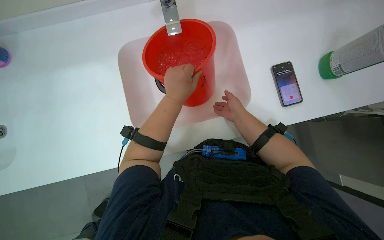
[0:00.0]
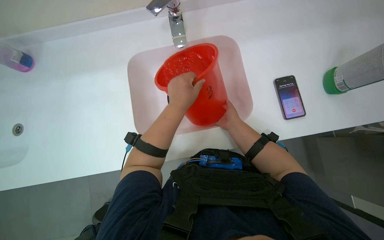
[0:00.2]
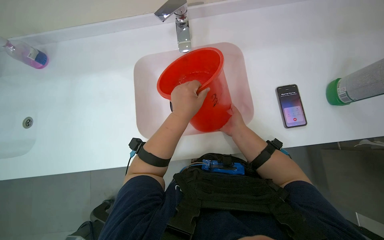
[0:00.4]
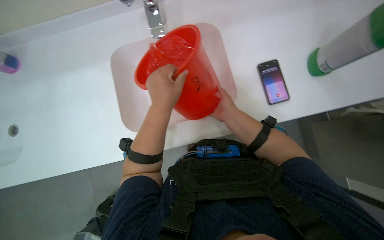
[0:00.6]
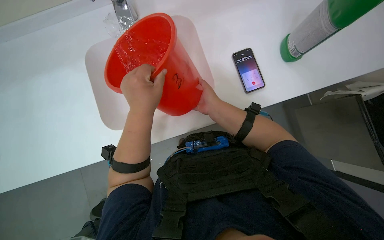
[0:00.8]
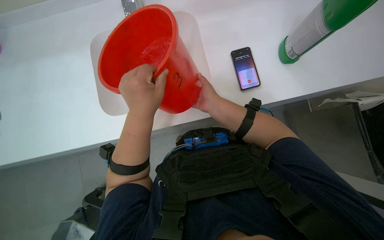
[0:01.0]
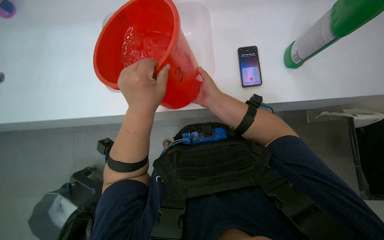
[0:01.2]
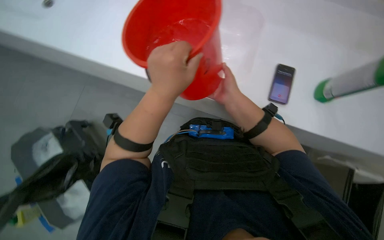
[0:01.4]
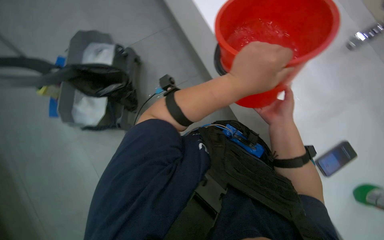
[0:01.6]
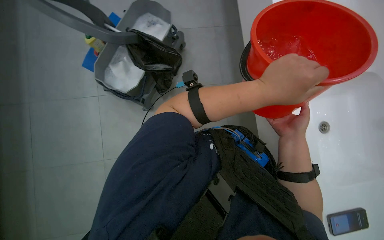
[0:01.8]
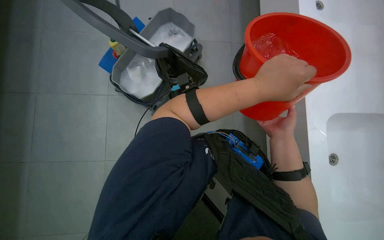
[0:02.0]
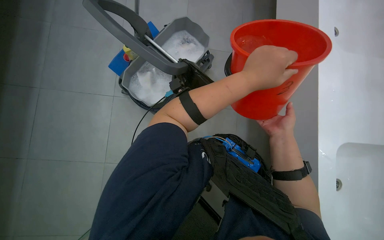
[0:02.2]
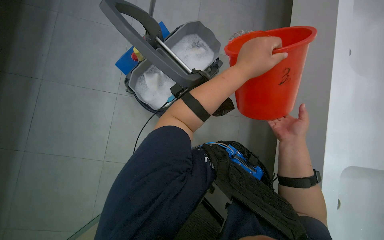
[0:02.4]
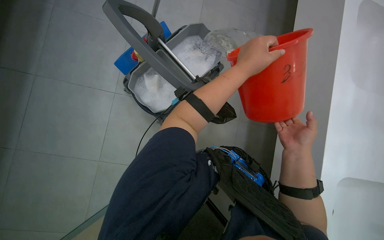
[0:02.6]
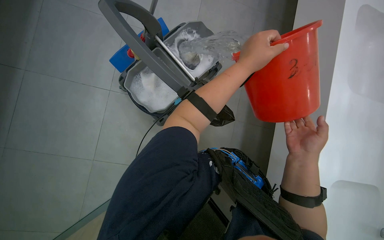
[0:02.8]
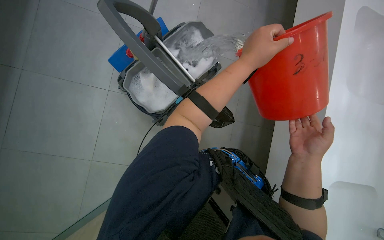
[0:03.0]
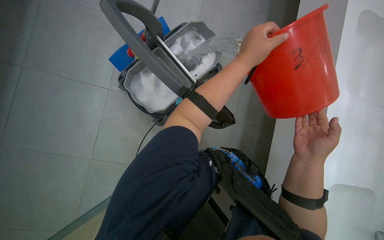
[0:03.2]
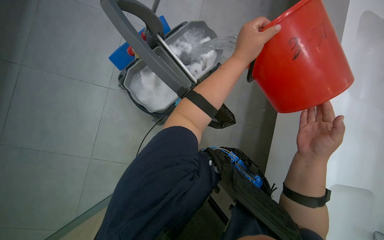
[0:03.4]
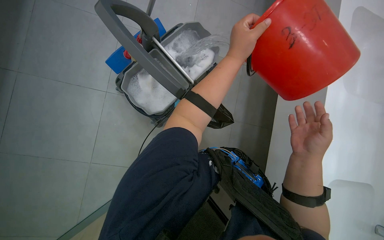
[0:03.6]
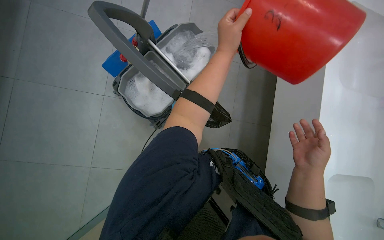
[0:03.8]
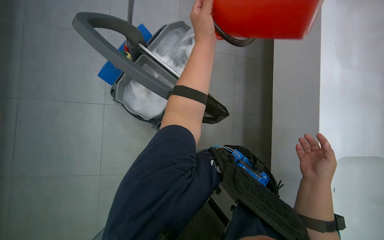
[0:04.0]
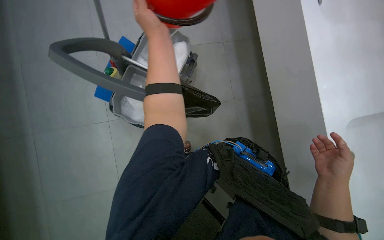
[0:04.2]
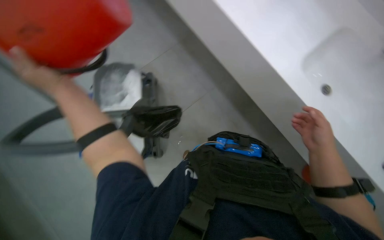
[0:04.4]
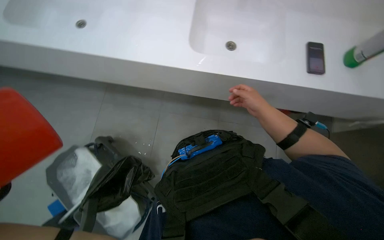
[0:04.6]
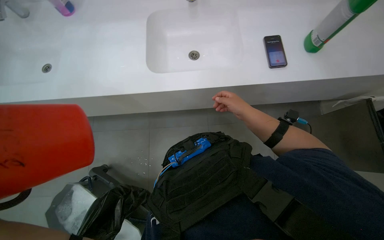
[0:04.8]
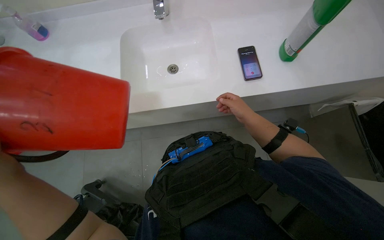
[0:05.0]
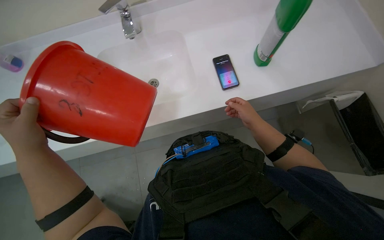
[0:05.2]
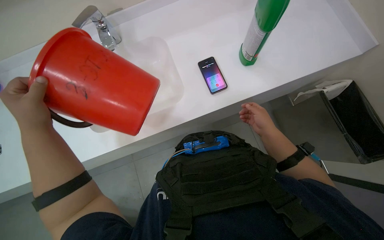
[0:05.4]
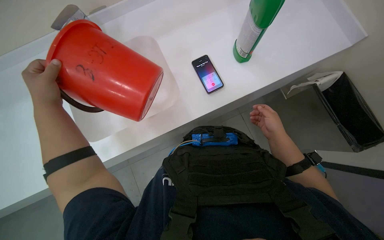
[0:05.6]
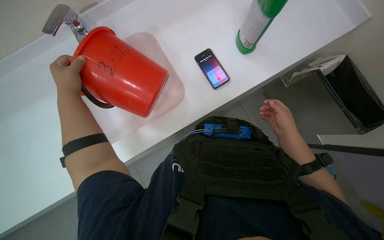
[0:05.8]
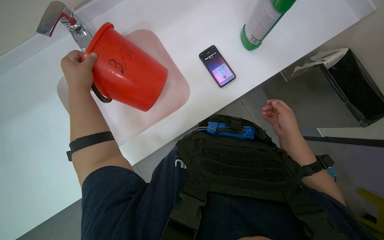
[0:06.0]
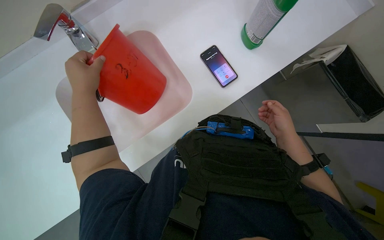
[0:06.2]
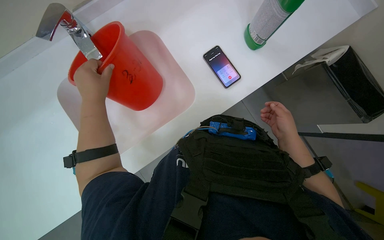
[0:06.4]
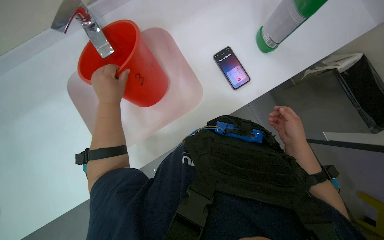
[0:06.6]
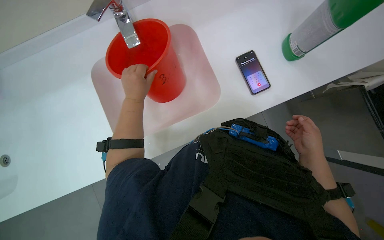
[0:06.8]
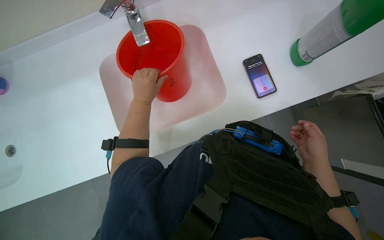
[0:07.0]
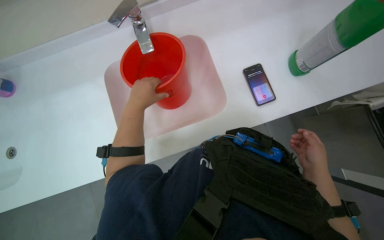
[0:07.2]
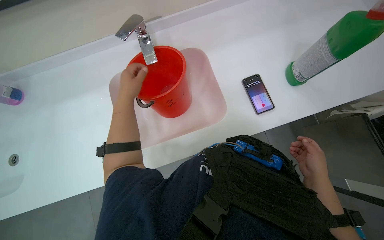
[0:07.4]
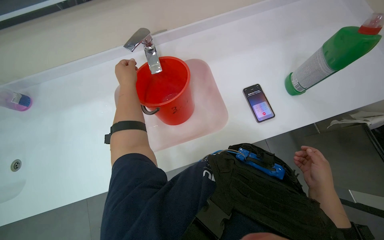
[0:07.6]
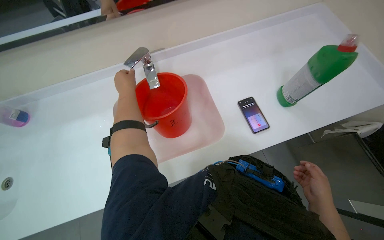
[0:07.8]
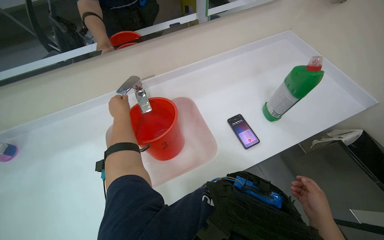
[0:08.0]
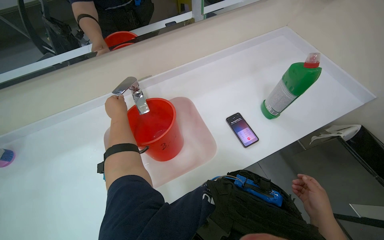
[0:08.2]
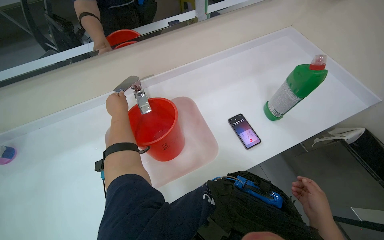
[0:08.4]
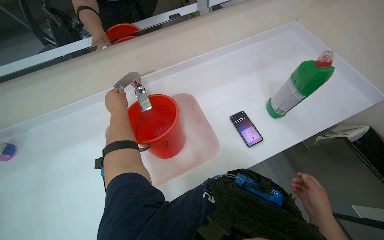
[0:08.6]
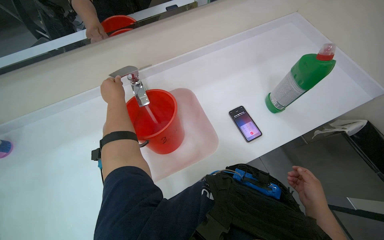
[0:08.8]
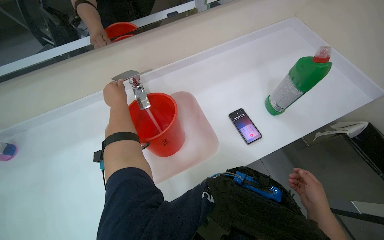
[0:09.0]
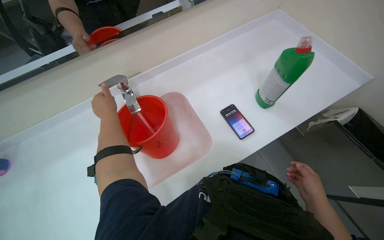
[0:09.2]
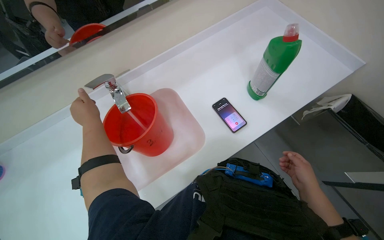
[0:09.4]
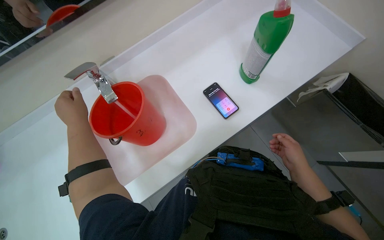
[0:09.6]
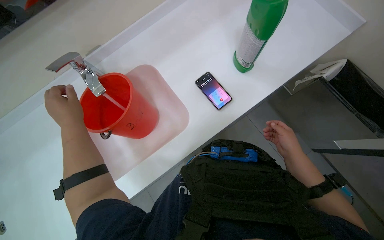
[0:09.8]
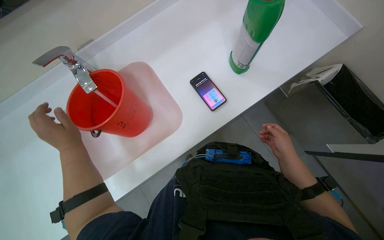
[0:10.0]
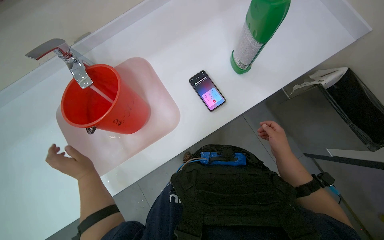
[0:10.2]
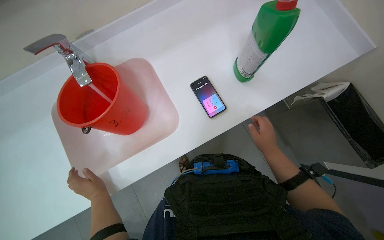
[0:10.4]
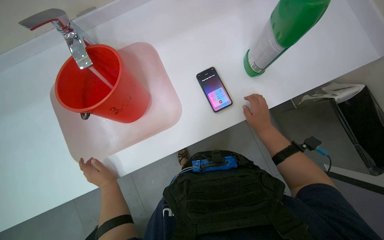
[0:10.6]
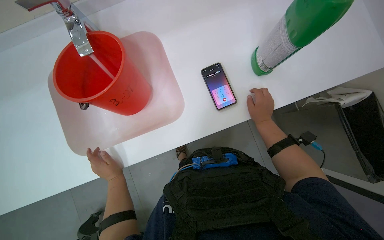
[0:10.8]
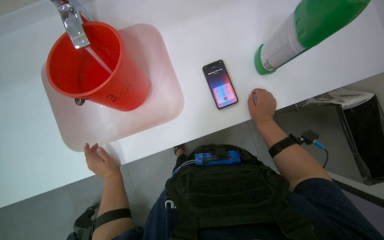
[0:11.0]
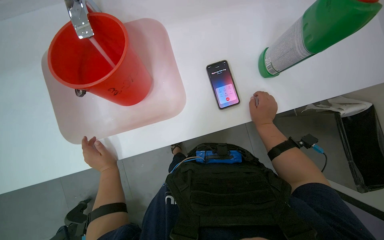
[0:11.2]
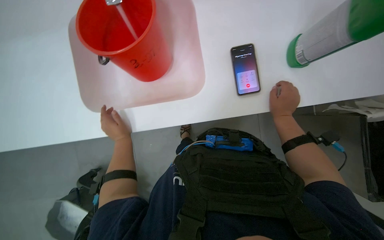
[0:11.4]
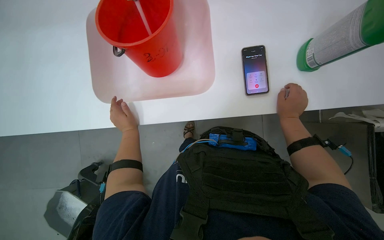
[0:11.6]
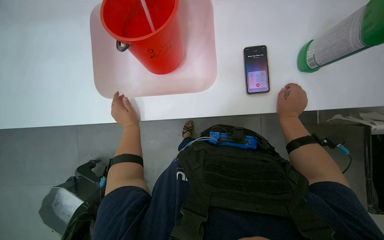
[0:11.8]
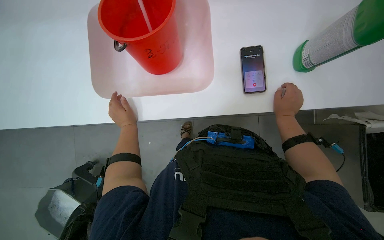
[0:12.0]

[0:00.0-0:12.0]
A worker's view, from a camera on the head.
Job: preparing cleaning supplies.
The whole recording: Preparing cleaning solution. The worker fills a bucket with water and cleaning solution, then pours it into a cleaning cart and prepares a mop.
0:00.0 to 0:01.6: Everything in view rotates approximately 30 degrees clockwise.
0:01.6 to 0:03.0: The head travels some 40 cm. The scene turns about 25 degrees clockwise in the picture.
0:03.0 to 0:04.4: The scene rotates counterclockwise by about 30 degrees.
0:04.4 to 0:06.0: The scene turns roughly 45 degrees counterclockwise in the picture.
0:09.0 to 0:10.4: The view tilts about 15 degrees downward. The right hand moves up the picture, some 10 cm. Meanwhile the left hand shifts about 30 cm down the picture.
0:10.4 to 0:12.0: Everything in view rotates approximately 25 degrees clockwise. The right hand goes some 10 cm up the picture. Meanwhile the left hand heads farther from the camera, covering about 10 cm.

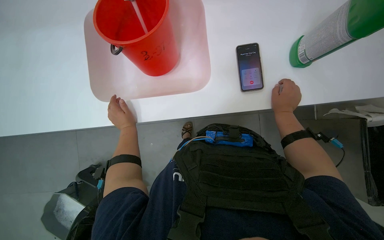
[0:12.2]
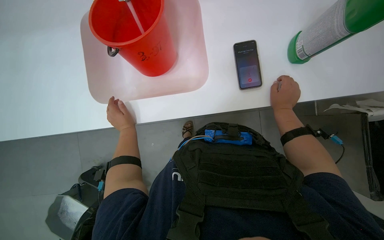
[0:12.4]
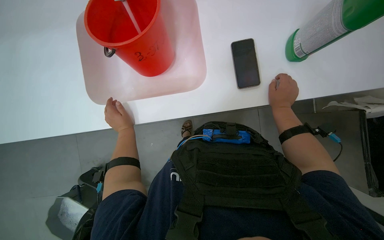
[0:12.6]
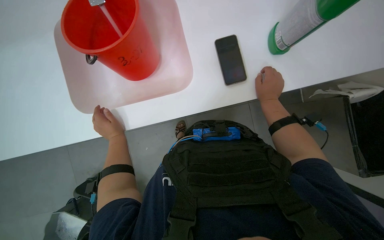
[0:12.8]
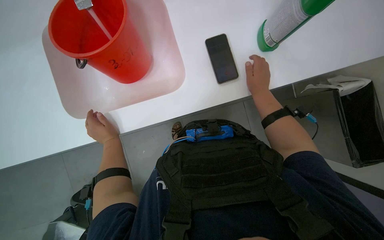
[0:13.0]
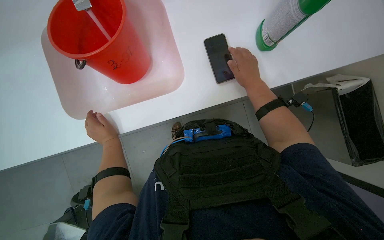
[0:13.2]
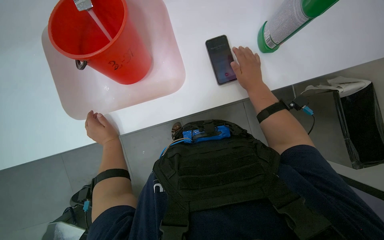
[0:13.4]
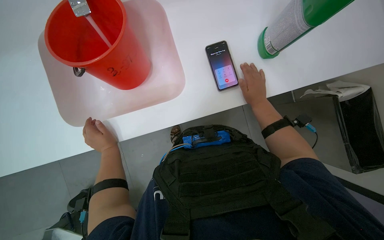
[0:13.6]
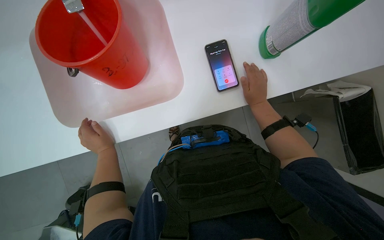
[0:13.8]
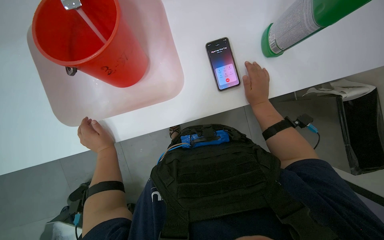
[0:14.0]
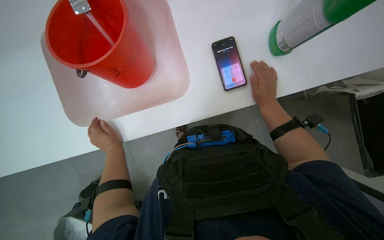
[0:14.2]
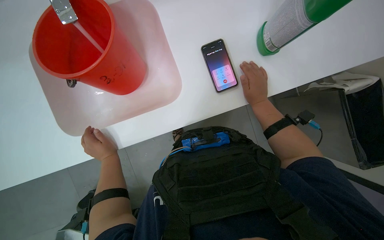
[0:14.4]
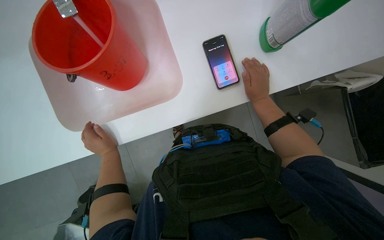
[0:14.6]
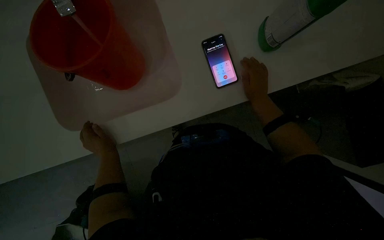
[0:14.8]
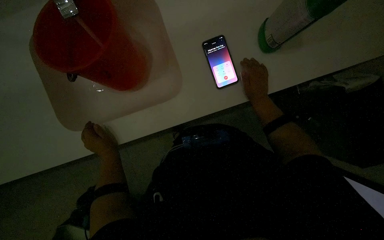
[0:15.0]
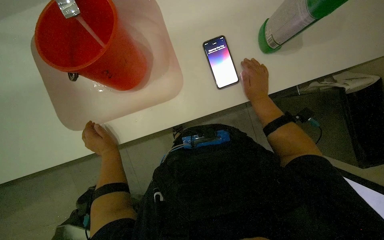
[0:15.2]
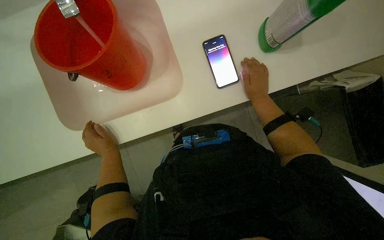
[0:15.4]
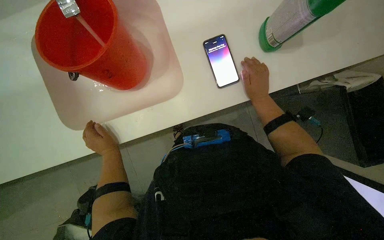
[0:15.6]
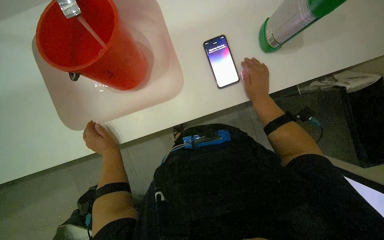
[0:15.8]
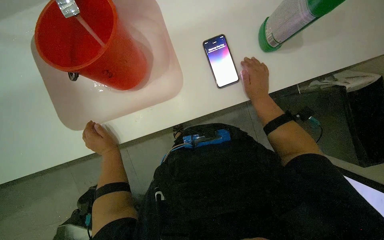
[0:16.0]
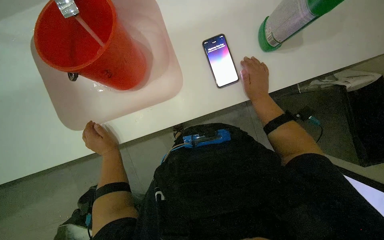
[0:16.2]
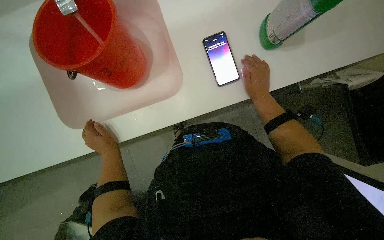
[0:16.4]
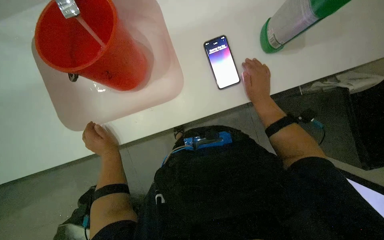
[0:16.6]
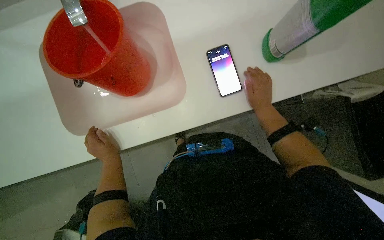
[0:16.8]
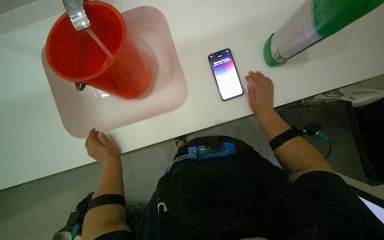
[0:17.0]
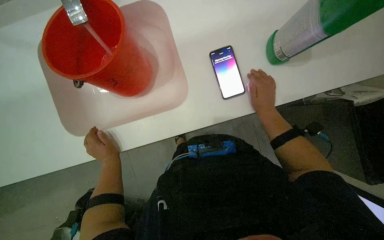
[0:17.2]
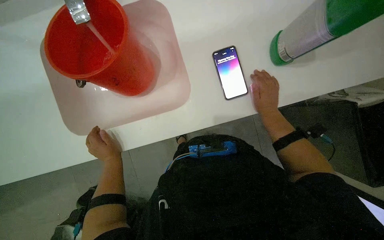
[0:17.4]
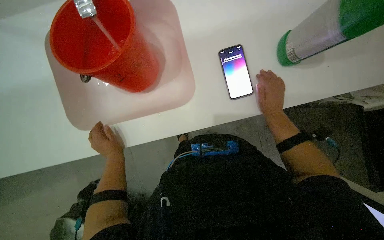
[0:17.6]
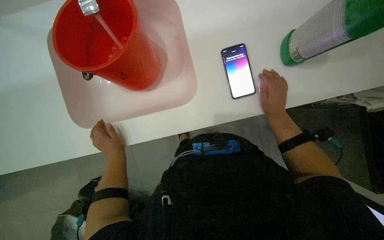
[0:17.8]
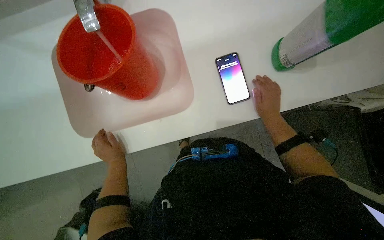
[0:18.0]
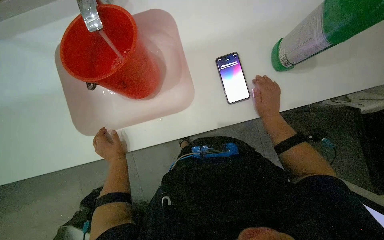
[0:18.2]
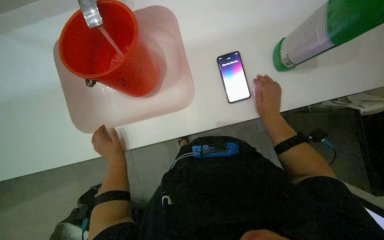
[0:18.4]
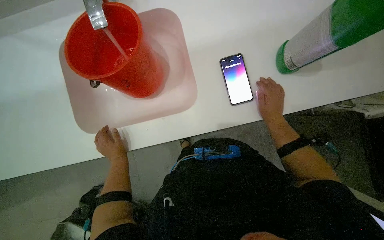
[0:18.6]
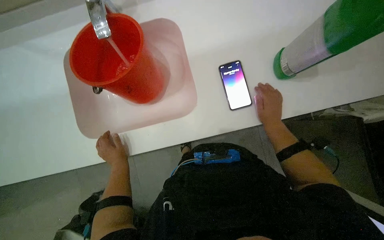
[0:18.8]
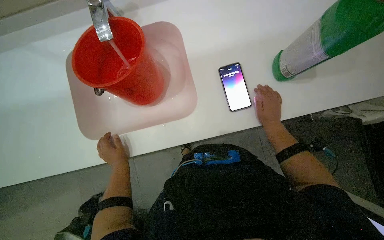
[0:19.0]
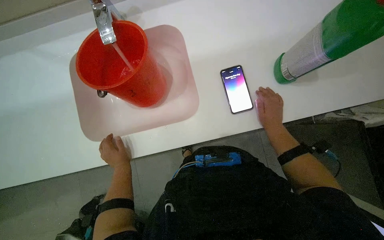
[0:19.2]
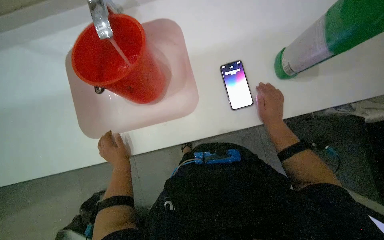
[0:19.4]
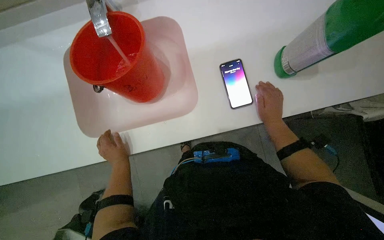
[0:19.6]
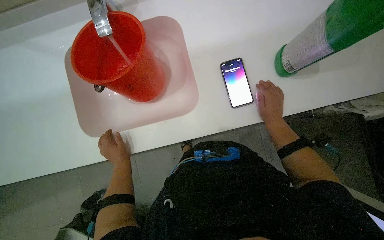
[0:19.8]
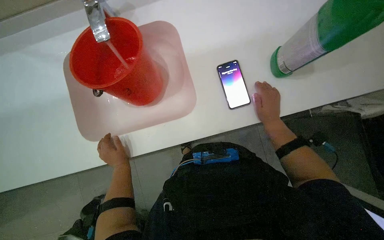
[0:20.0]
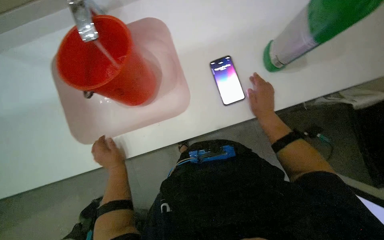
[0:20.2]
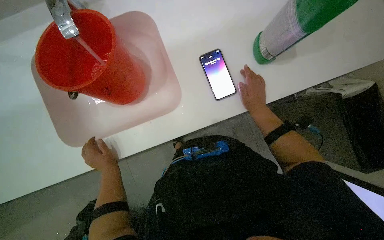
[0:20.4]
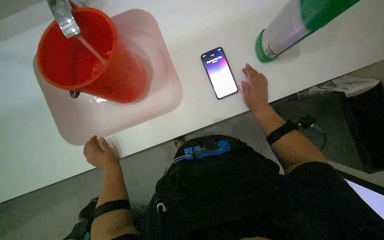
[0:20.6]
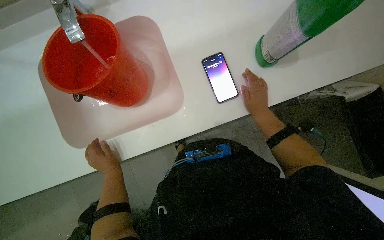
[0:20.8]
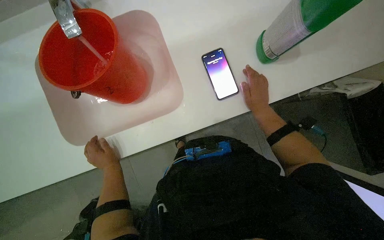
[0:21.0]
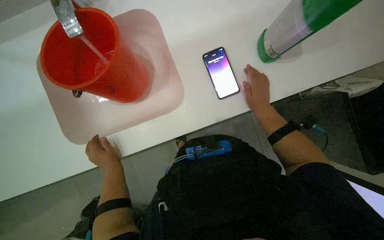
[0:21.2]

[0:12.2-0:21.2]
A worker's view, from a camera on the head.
Job: preparing cleaning supplies.
The whole recording: Preparing cleaning solution. The worker fills a bucket with water and cleaning solution, then pours it into a cleaning cart and prepares a mop.
0:12.2 to 0:16.6: The hands stay close to where they were, moving slightly.
0:16.6 to 0:18.2: The hands make small movements and keep their place.
0:18.2 to 0:19.8: The hands stay in one place.
0:19.8 to 0:21.2: The hands stay close to where they were, moving slightly.
